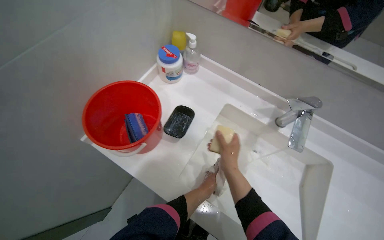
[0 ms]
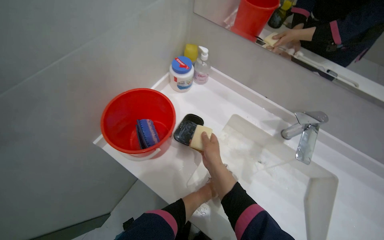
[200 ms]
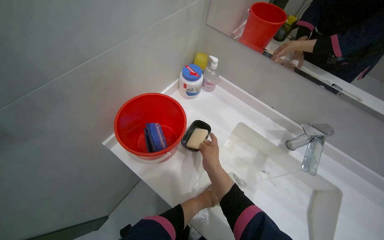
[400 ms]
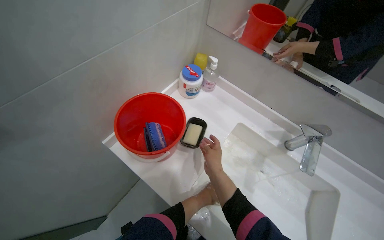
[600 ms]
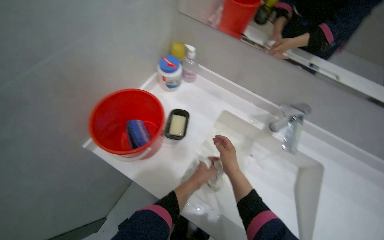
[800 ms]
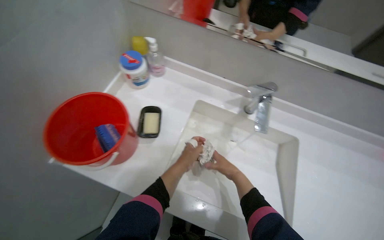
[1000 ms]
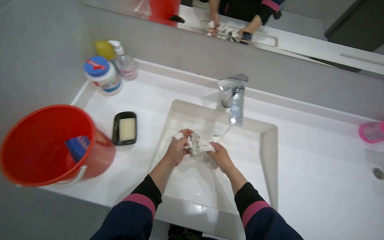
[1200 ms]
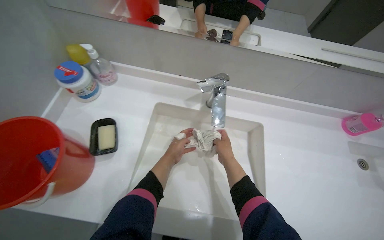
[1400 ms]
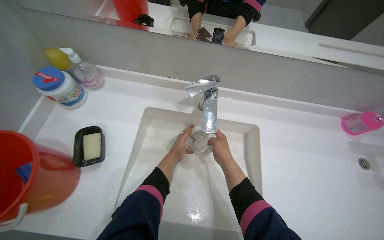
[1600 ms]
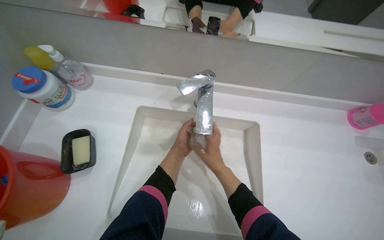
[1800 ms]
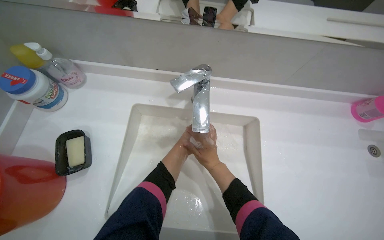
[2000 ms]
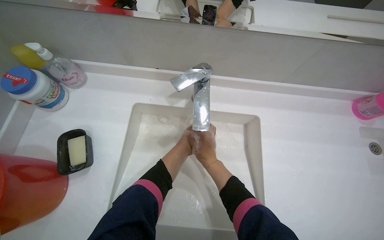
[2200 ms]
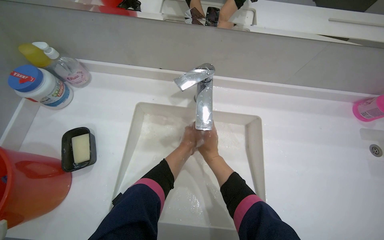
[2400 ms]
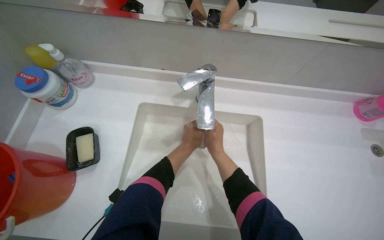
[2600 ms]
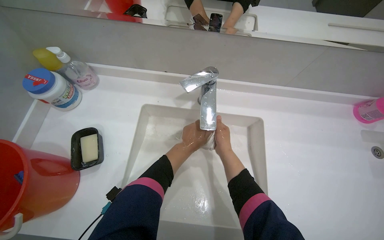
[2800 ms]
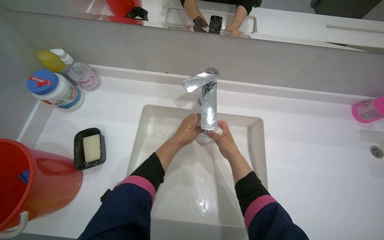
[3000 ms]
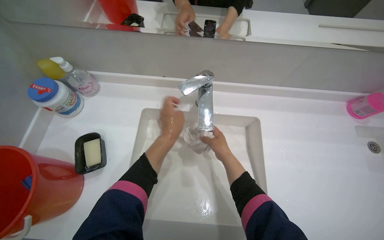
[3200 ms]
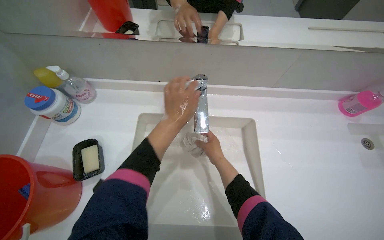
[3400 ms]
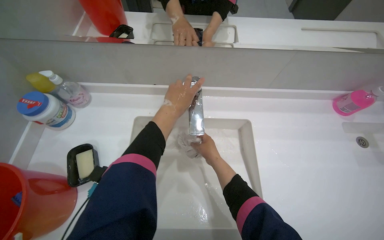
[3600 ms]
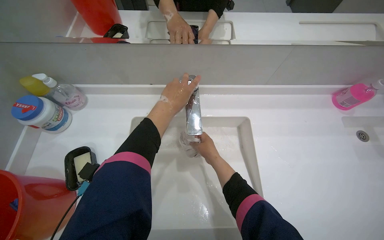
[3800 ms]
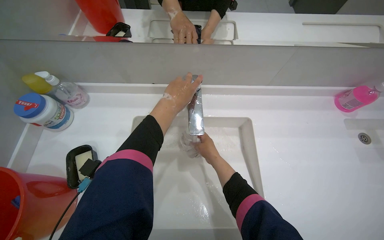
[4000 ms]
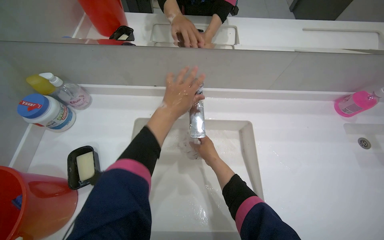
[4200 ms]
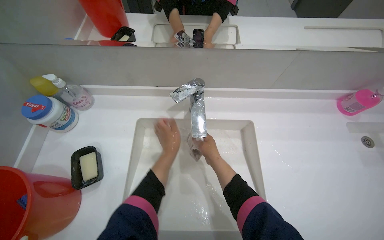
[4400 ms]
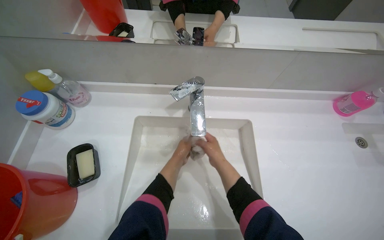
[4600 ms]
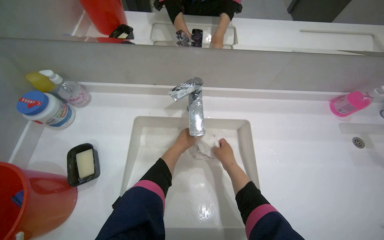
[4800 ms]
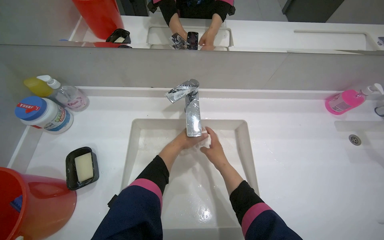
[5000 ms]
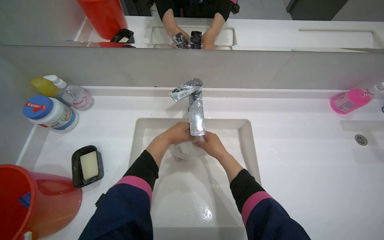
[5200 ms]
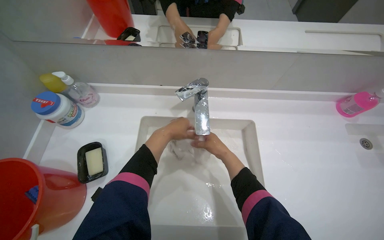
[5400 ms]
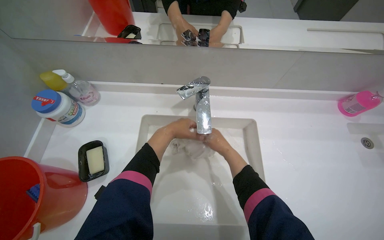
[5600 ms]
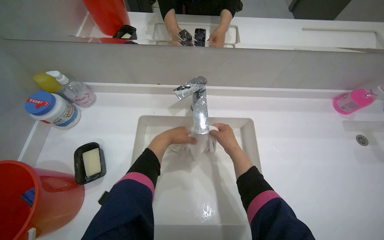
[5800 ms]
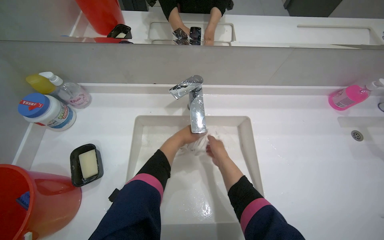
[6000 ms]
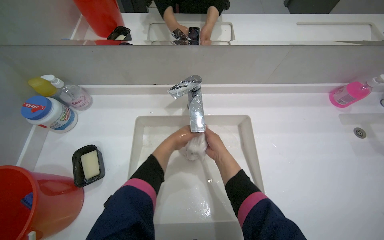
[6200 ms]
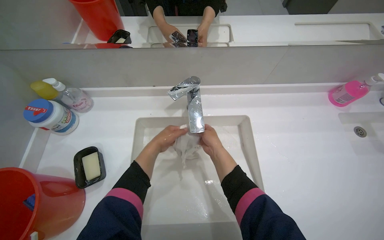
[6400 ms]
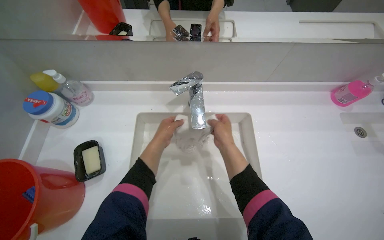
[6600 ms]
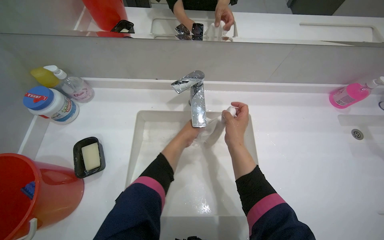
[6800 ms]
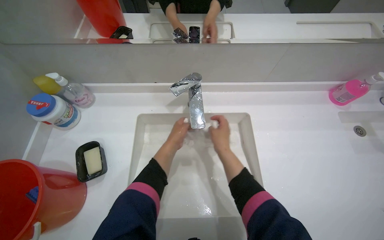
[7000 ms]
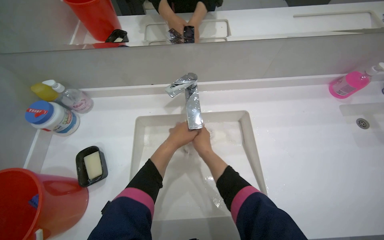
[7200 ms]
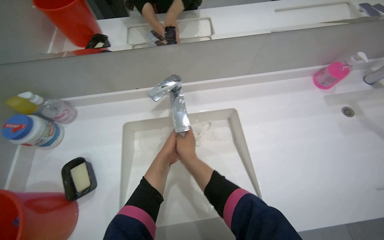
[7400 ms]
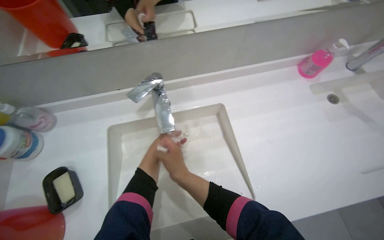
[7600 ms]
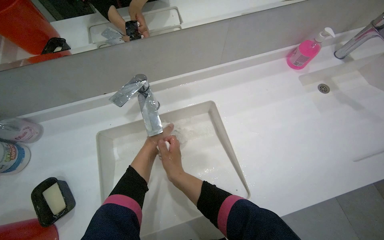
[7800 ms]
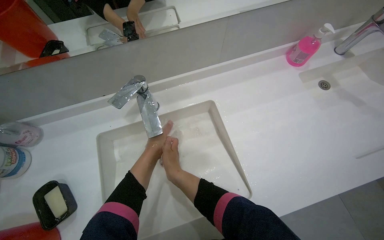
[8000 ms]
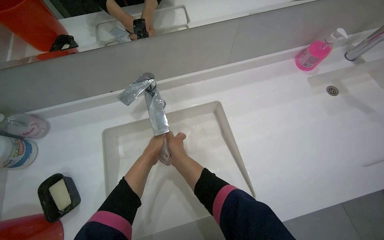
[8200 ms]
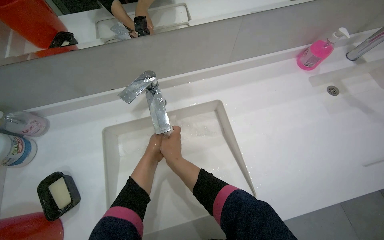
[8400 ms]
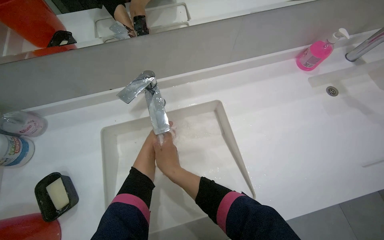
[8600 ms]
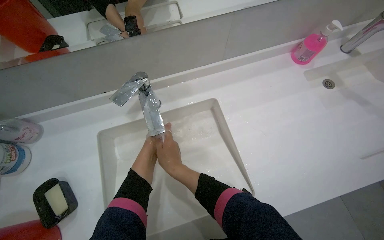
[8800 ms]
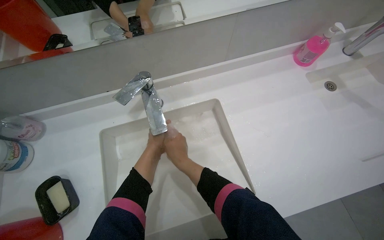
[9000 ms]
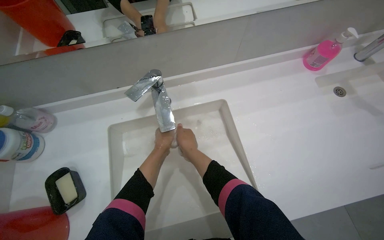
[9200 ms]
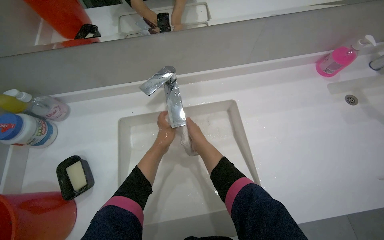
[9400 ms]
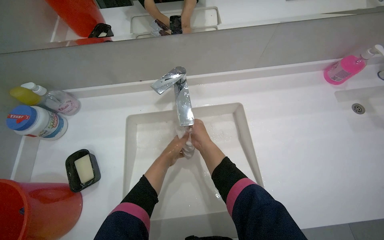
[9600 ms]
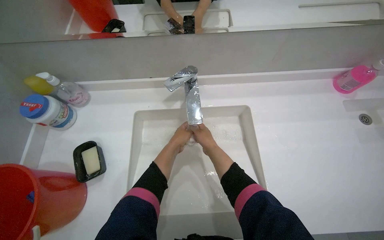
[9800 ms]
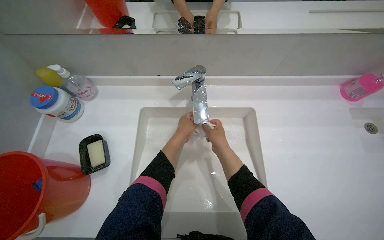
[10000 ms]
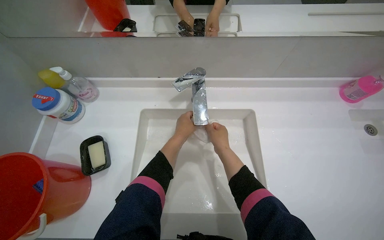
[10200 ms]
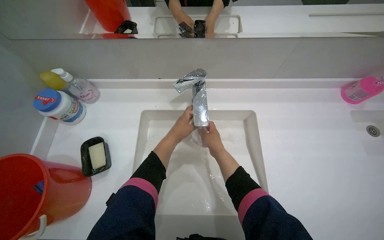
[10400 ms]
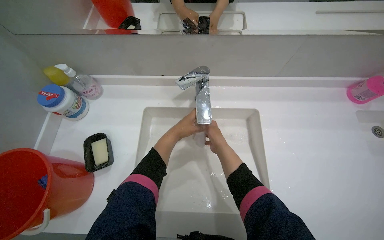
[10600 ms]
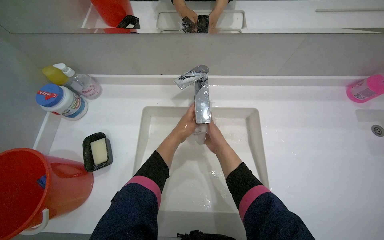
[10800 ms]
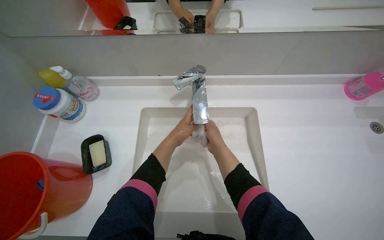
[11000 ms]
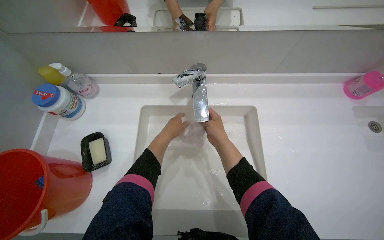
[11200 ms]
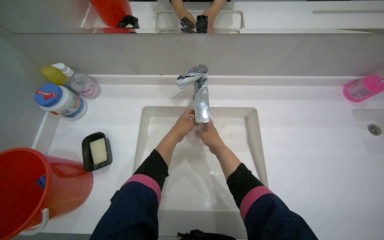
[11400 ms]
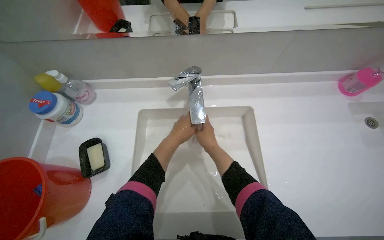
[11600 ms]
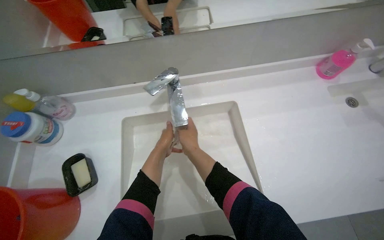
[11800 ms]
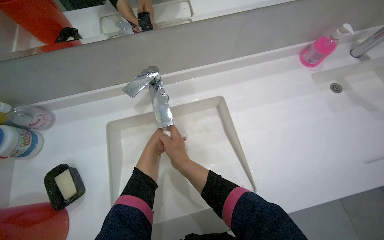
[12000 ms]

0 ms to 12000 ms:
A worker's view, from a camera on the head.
Job: preparing cleaning supplies.
The whole recording: Washing cloth in sink. The worker washes a cloth with soap and water in the sink.
0 ms to 1600 ms: The wearer looks roughly 25 degrees further to the right. The left hand moves up the picture, about 15 cm.
3000 ms to 4400 ms: The left hand moves roughly 15 cm up the picture and comes back.
4400 ms to 6000 ms: The hands are busy where they are.

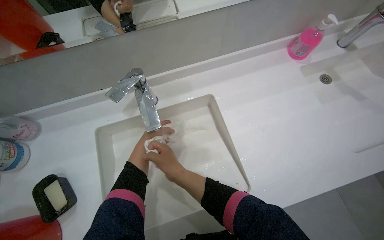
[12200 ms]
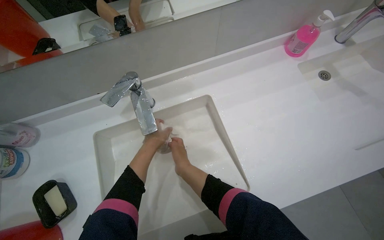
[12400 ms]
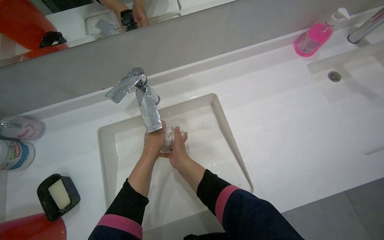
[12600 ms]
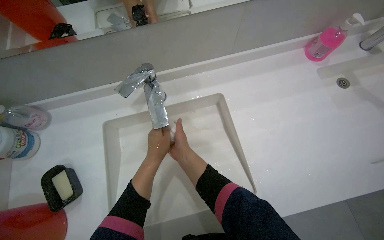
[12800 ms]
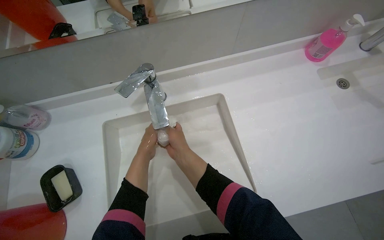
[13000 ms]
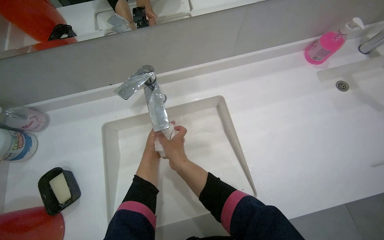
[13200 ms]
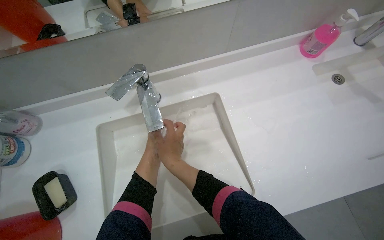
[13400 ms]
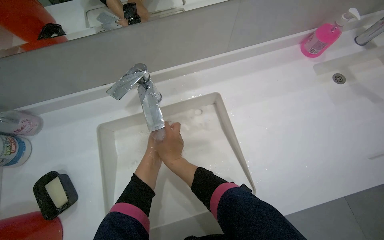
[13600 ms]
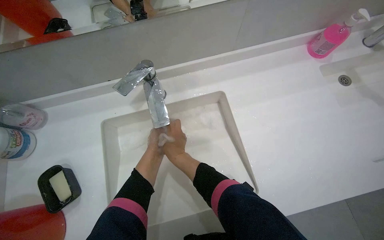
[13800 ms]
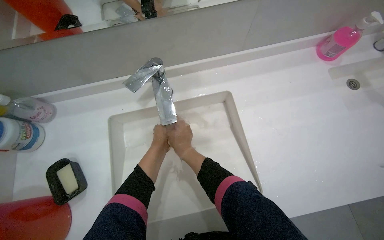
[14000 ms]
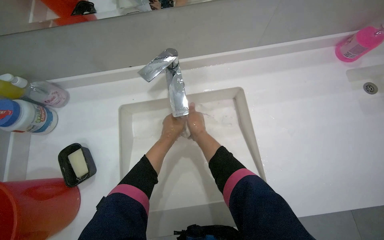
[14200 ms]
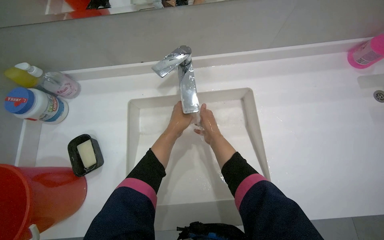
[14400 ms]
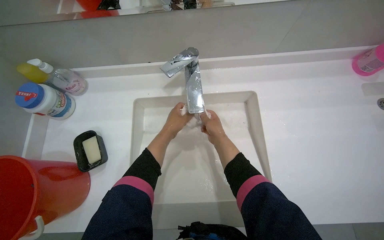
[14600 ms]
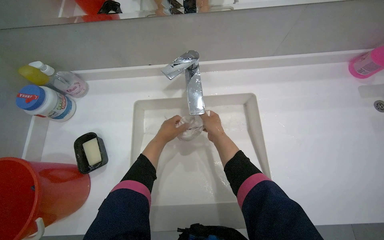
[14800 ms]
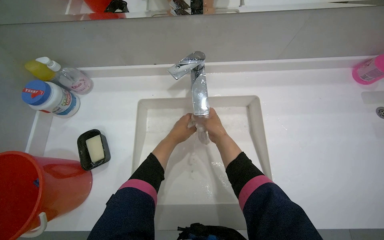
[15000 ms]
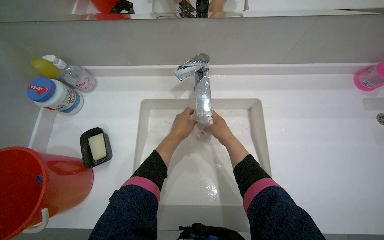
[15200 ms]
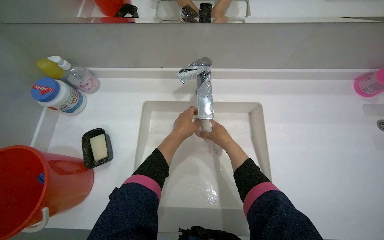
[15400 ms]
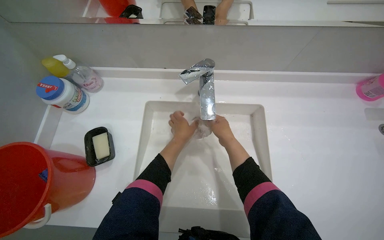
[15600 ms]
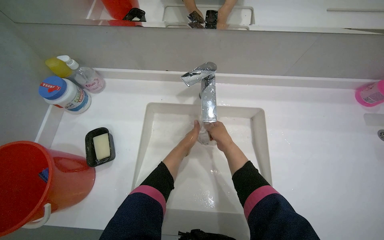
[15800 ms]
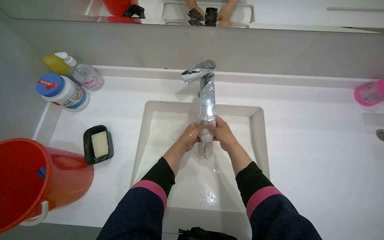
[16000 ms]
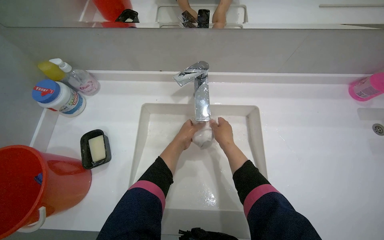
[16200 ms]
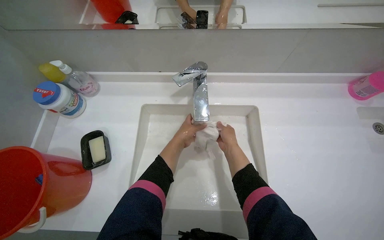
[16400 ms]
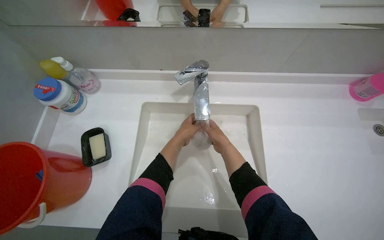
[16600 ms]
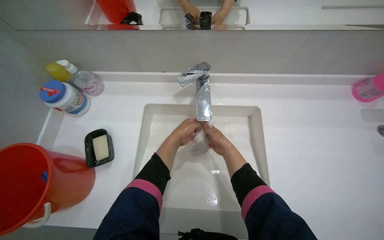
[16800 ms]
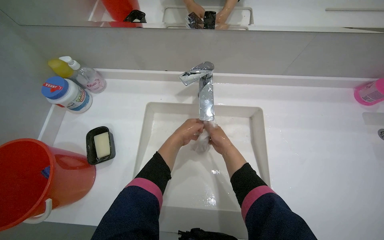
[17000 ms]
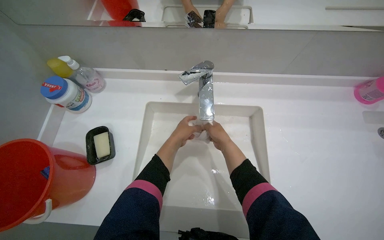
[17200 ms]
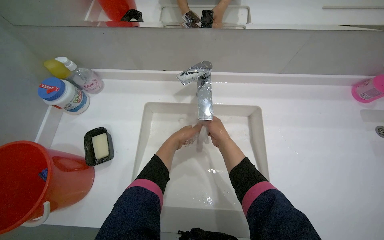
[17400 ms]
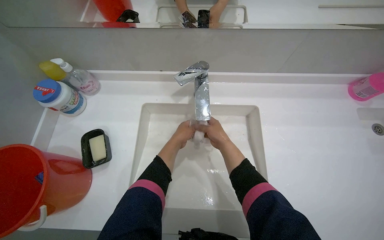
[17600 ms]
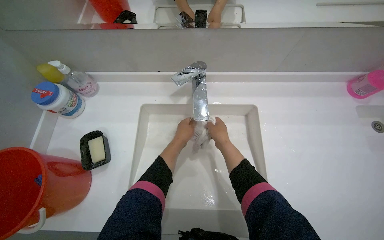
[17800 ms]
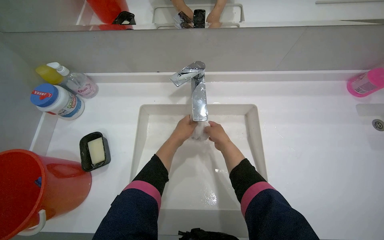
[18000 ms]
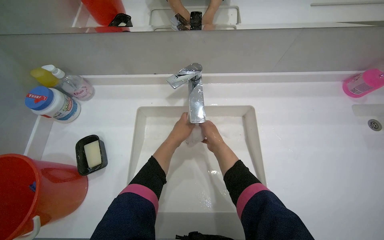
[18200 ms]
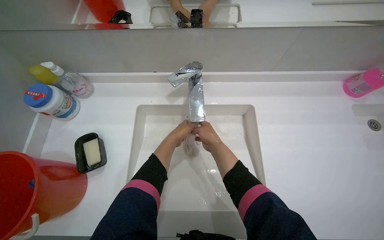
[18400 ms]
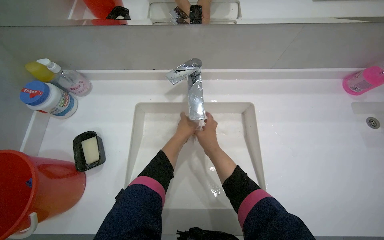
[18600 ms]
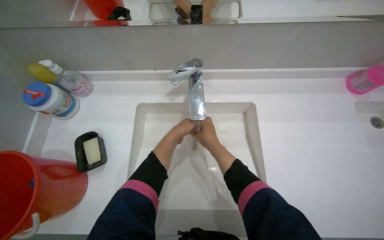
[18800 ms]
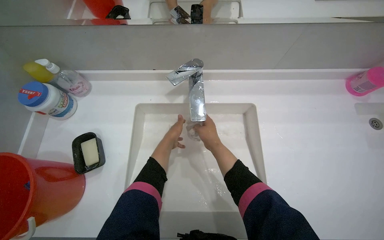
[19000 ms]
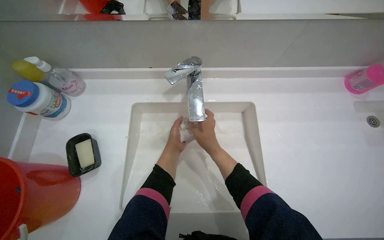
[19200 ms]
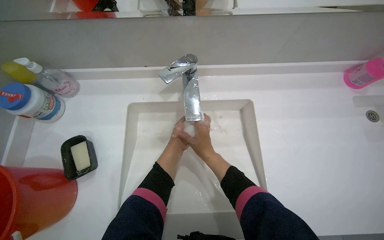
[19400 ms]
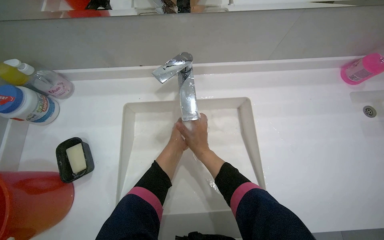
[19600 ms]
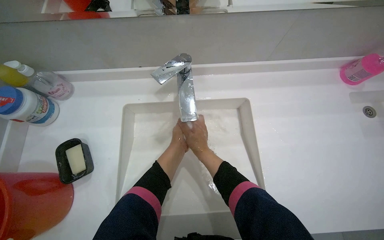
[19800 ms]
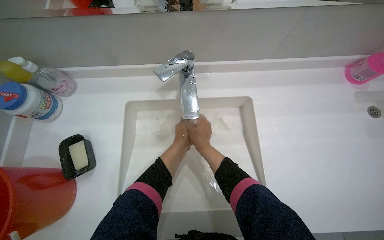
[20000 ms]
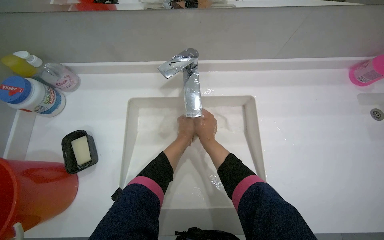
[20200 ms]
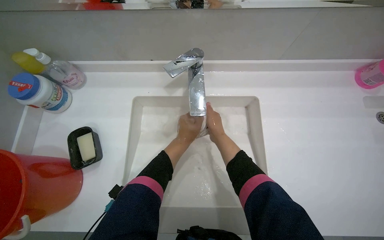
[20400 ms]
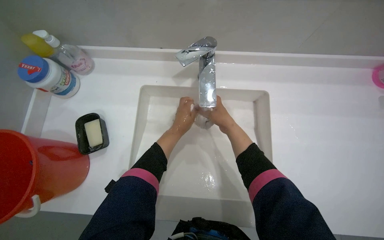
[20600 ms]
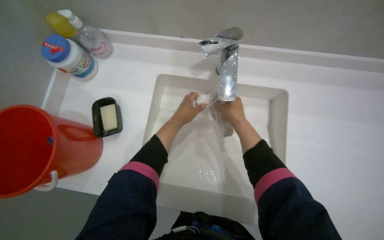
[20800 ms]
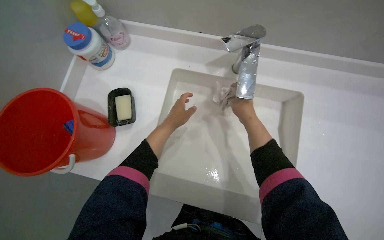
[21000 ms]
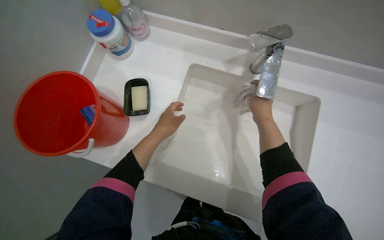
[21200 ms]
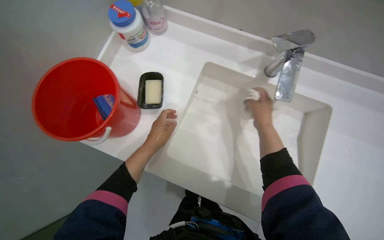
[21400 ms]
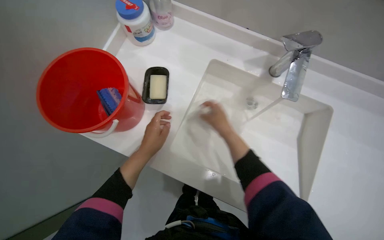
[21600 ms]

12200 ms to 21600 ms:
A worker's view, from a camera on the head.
Job: preparing cleaning supplies.
The whole recording: Washing cloth in sink. The worker washes a cloth with soap and water in the sink.
13800 ms to 15400 ms: The right hand travels to the right and farther from the camera by about 10 cm.
15400 ms to 17000 ms: The hands work in one place, with small movements.
17000 ms to 18400 ms: The hands make small movements and keep their place.
20000 ms to 21600 ms: The scene rotates clockwise by roughly 25 degrees.
